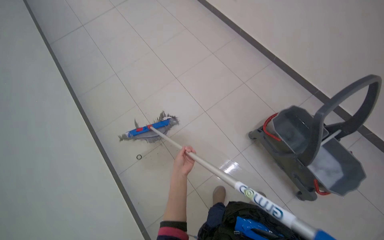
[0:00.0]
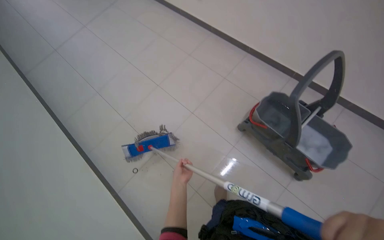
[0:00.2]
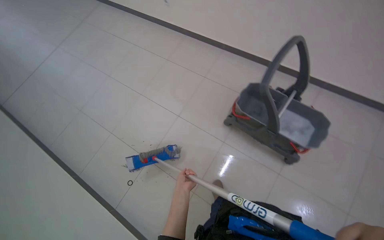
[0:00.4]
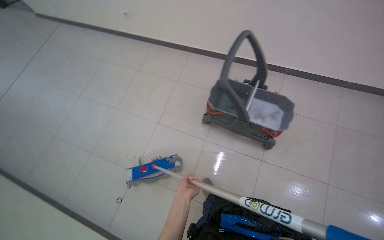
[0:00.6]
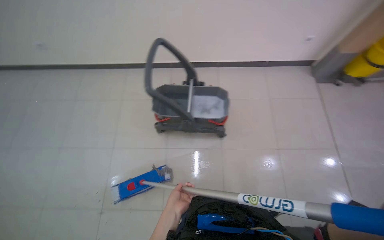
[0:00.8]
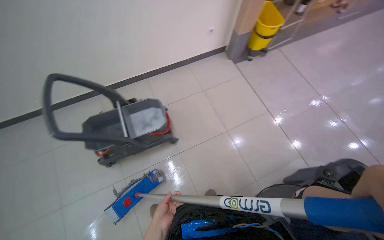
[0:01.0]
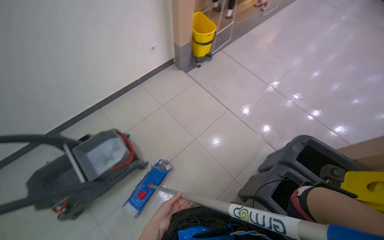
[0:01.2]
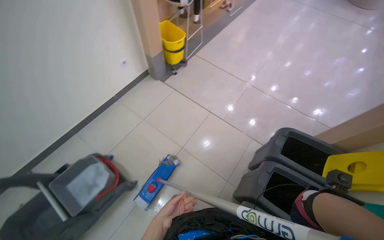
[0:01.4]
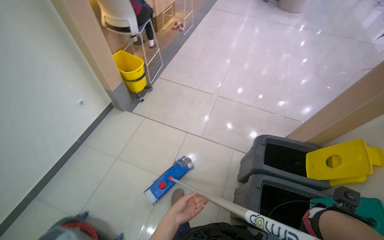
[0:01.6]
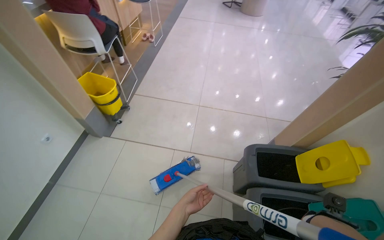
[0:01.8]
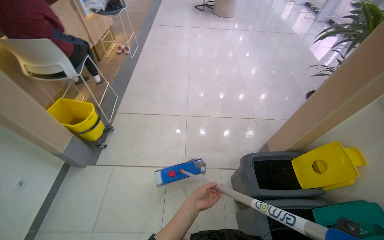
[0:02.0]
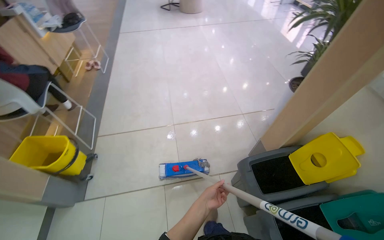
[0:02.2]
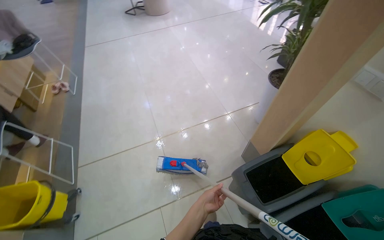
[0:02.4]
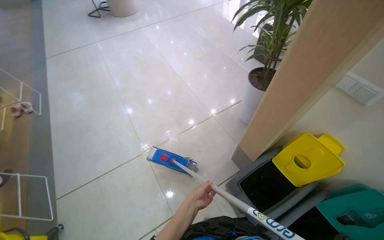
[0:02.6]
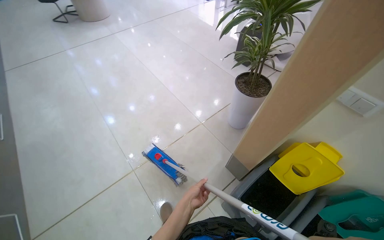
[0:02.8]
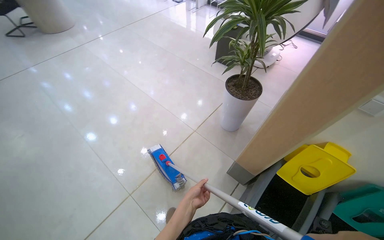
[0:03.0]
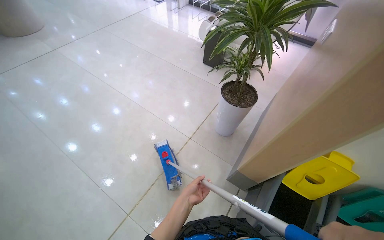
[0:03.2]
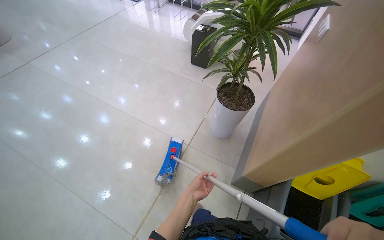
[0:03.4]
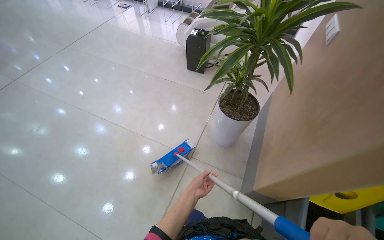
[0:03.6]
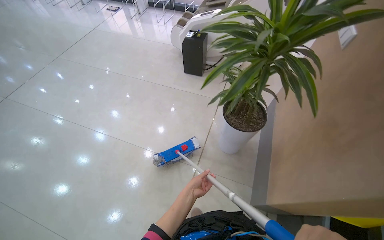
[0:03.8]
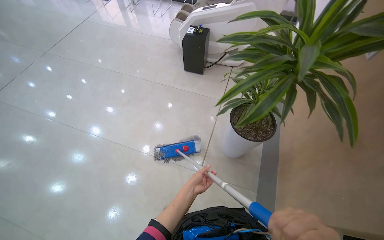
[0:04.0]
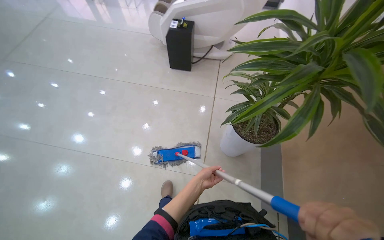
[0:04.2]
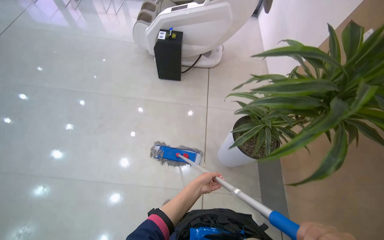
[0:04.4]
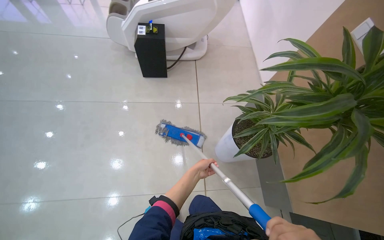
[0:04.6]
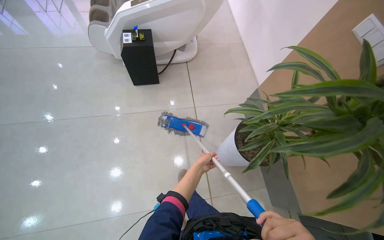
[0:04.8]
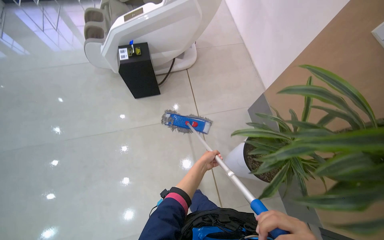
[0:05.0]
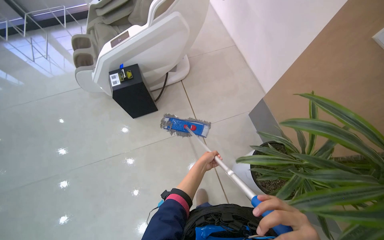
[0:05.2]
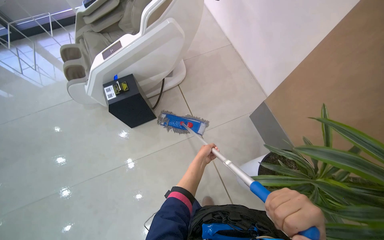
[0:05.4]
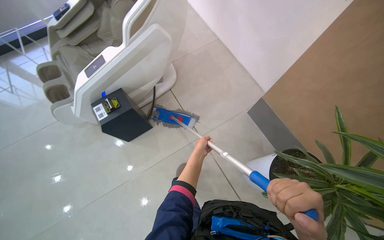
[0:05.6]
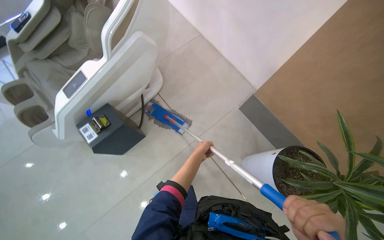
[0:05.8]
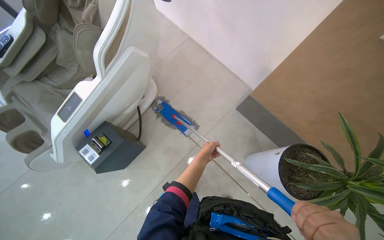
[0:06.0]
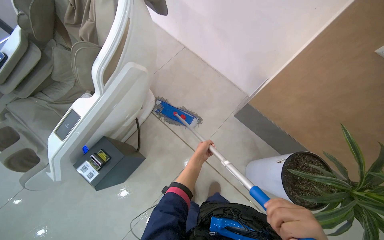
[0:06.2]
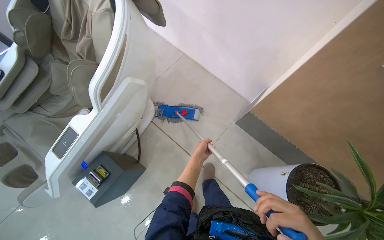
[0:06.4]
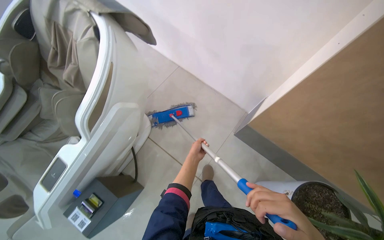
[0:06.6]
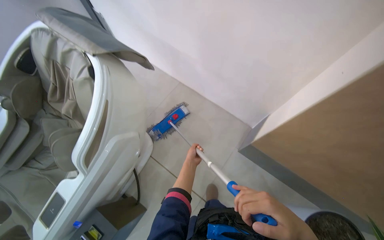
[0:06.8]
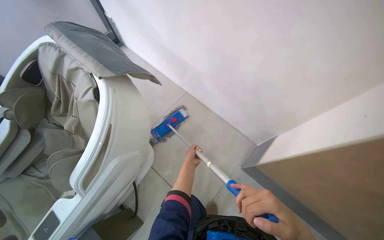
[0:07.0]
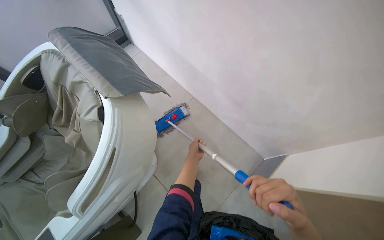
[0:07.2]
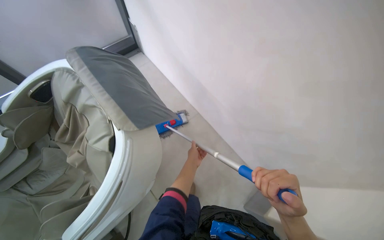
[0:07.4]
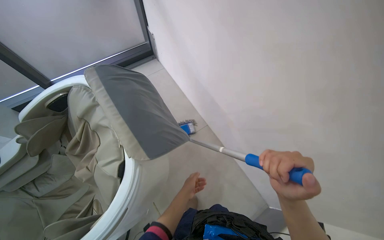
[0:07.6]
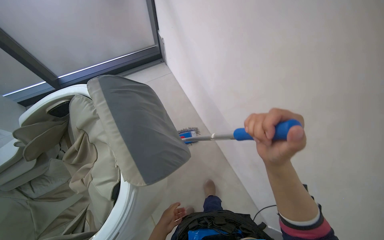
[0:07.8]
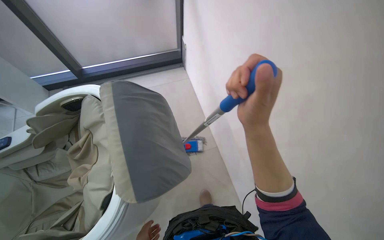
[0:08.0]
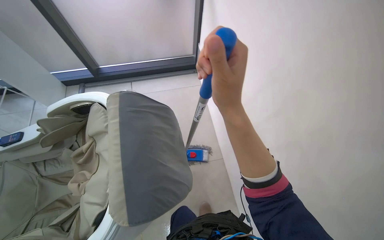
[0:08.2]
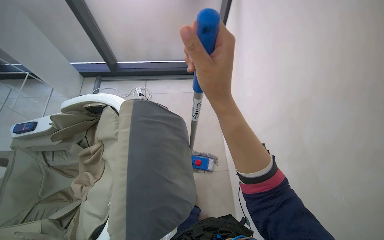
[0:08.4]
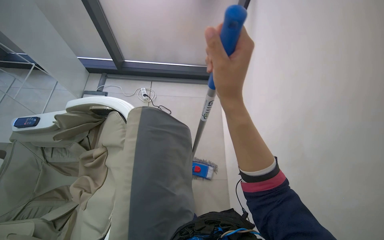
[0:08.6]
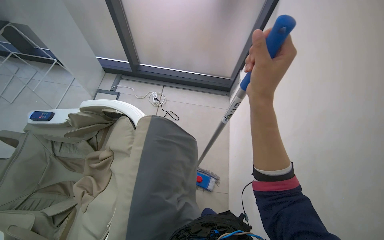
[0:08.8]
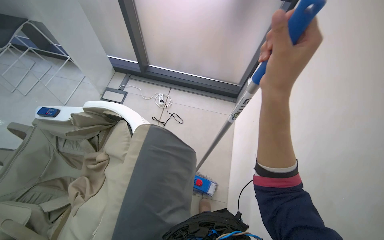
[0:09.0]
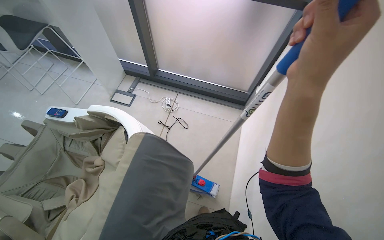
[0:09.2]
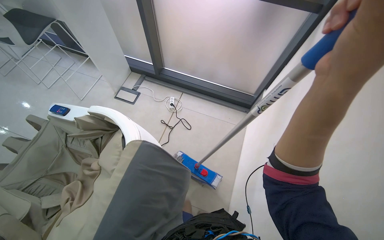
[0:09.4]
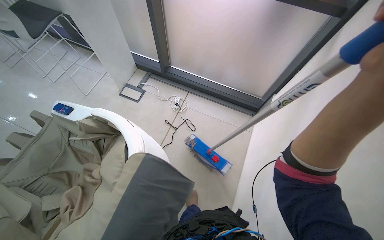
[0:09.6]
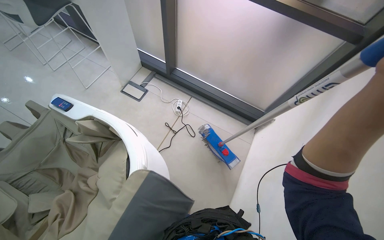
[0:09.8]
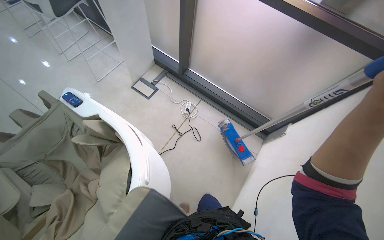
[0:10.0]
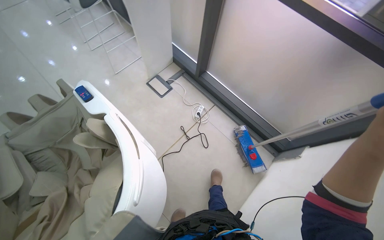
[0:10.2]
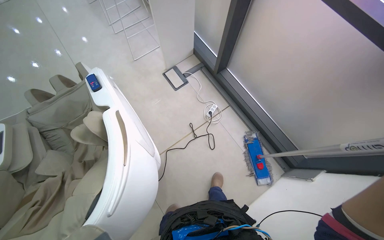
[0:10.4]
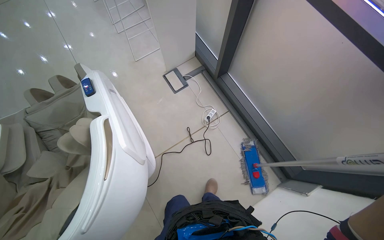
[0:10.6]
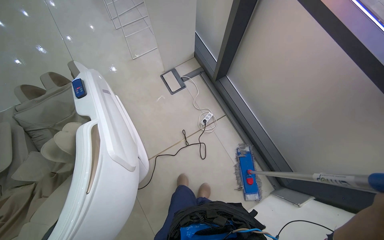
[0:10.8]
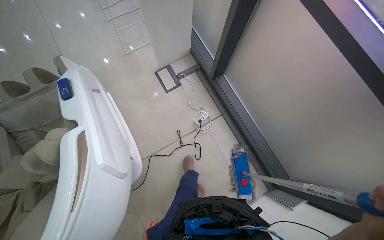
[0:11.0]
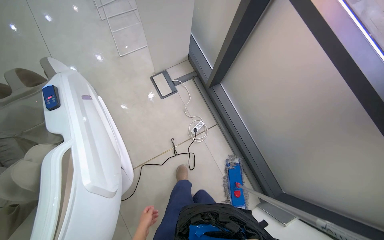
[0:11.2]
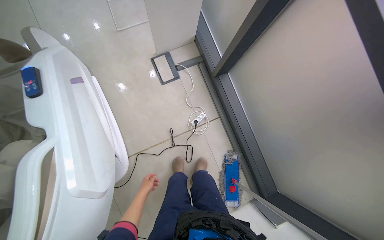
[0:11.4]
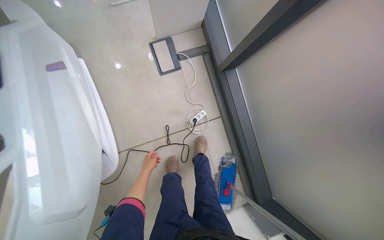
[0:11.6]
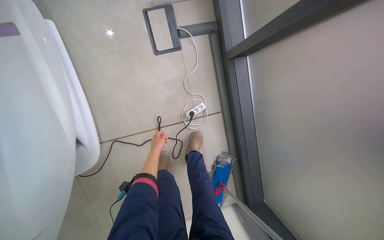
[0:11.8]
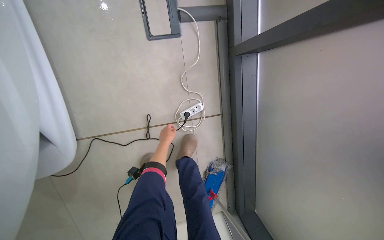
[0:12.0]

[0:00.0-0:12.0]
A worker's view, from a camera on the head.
Job: mopping floor.
The whole recording: Mopping tiled floor. The worker mops the tiled floor, moving chairs to clean underneath them.
0:00.0 to 0:01.6: The camera travels approximately 1 m. The wearer's head swings roughly 125 degrees to the right. The view tilts roughly 15 degrees upward.
0:01.6 to 0:03.0: The head travels about 1 m. The wearer's head swings roughly 70 degrees to the right.
0:03.0 to 0:04.4: The wearer moves roughly 1 m. The head turns to the right by roughly 40 degrees.
0:04.4 to 0:06.0: The camera travels some 1 m. The head rotates some 50 degrees to the right. The view tilts about 15 degrees downward.
0:06.0 to 0:07.6: The camera travels approximately 80 cm.
0:07.6 to 0:09.0: The head rotates about 45 degrees to the left.
0:09.0 to 0:10.4: The head travels approximately 50 cm. The wearer's head swings about 40 degrees to the left.
0:10.4 to 0:12.0: The camera is carried approximately 90 cm. The view tips downward by approximately 30 degrees. The scene turns approximately 30 degrees clockwise in the picture.

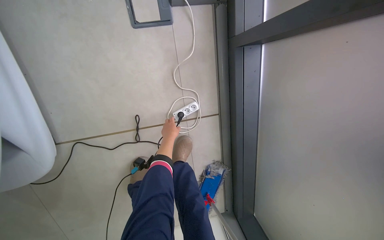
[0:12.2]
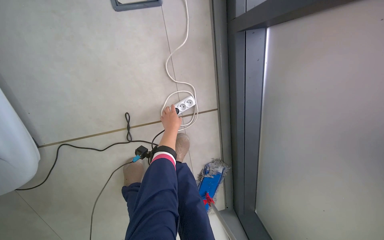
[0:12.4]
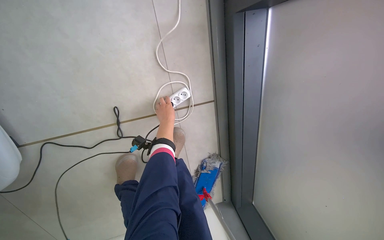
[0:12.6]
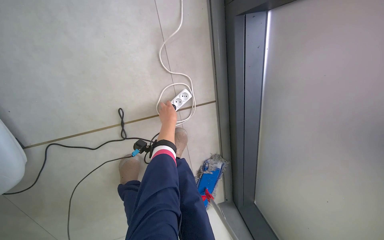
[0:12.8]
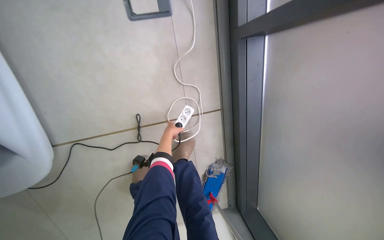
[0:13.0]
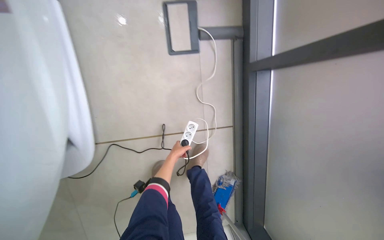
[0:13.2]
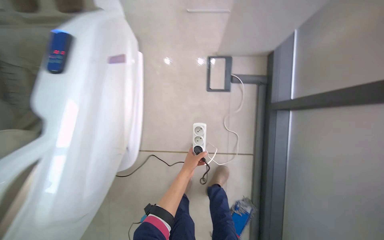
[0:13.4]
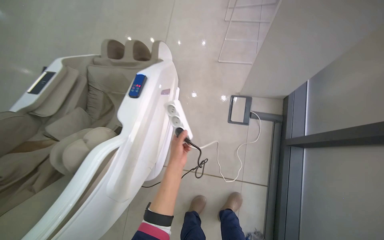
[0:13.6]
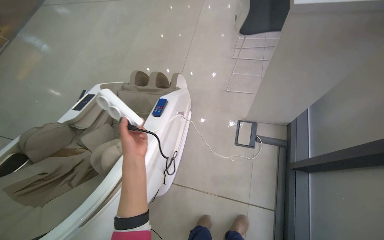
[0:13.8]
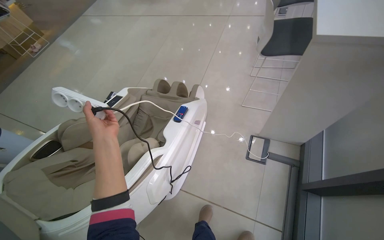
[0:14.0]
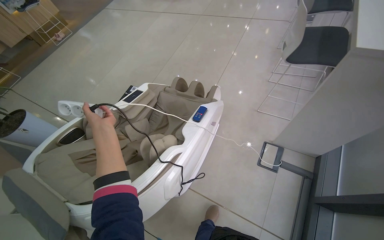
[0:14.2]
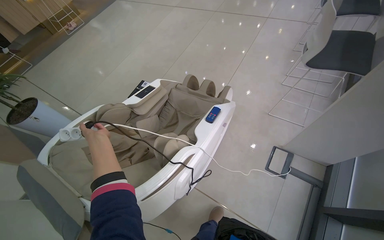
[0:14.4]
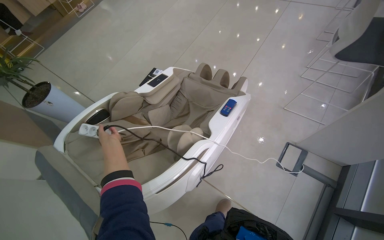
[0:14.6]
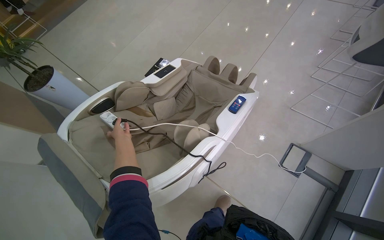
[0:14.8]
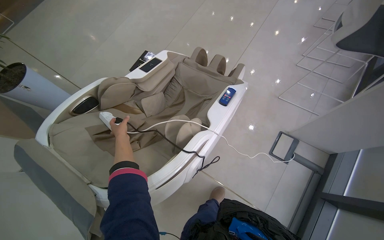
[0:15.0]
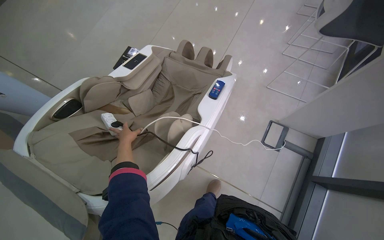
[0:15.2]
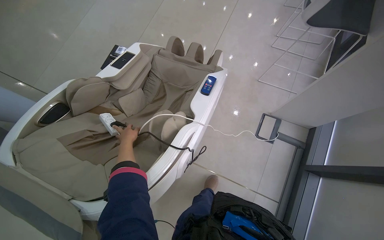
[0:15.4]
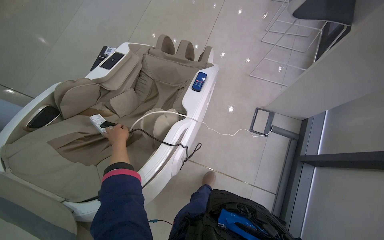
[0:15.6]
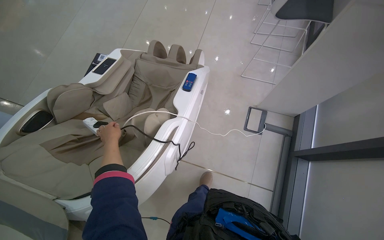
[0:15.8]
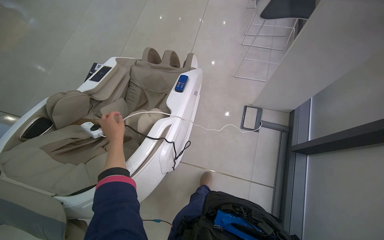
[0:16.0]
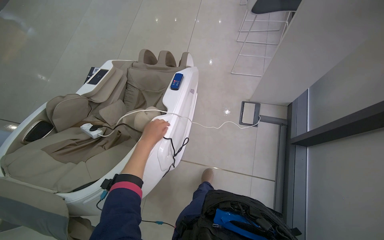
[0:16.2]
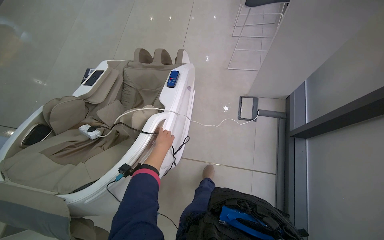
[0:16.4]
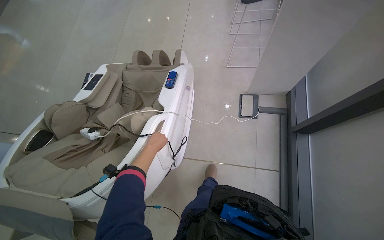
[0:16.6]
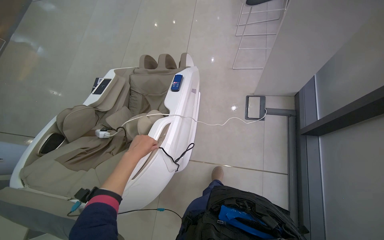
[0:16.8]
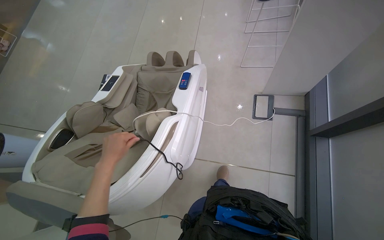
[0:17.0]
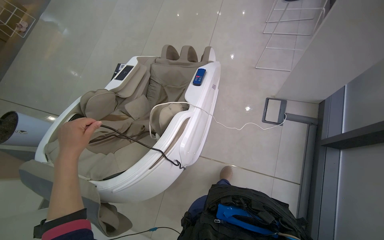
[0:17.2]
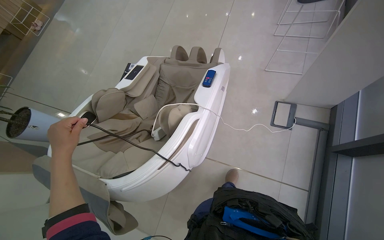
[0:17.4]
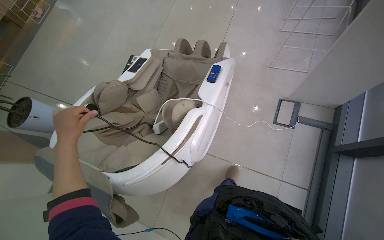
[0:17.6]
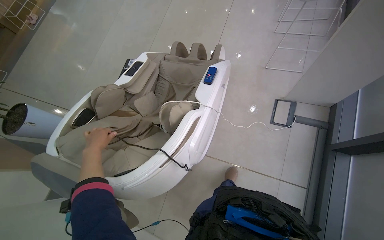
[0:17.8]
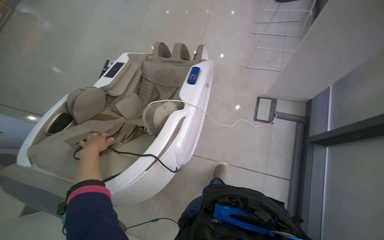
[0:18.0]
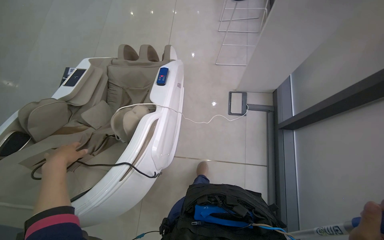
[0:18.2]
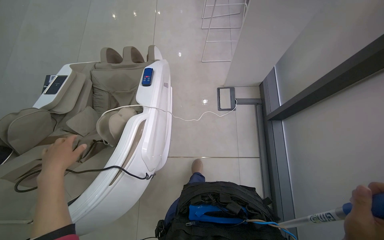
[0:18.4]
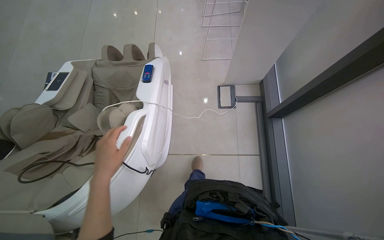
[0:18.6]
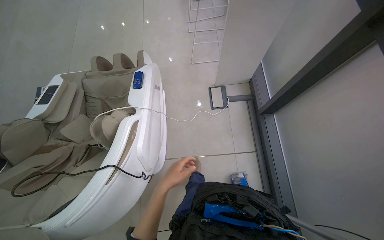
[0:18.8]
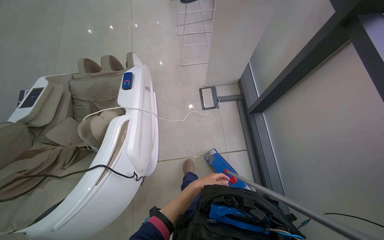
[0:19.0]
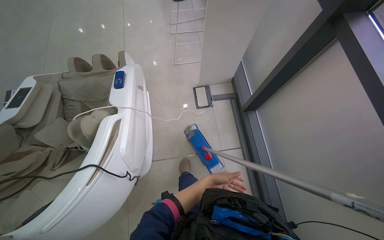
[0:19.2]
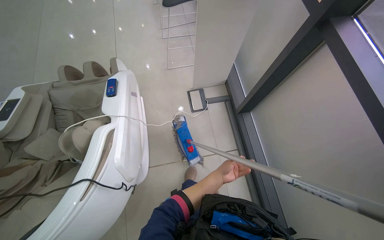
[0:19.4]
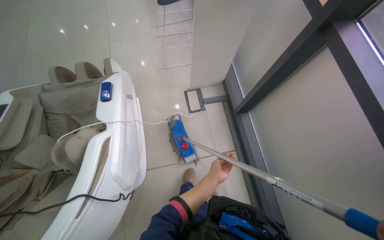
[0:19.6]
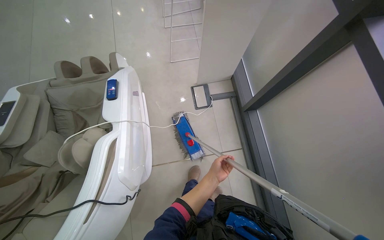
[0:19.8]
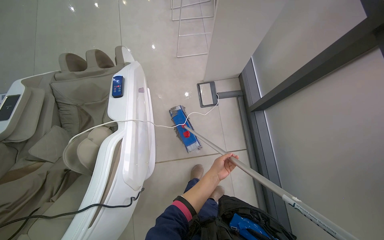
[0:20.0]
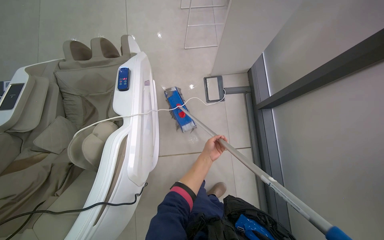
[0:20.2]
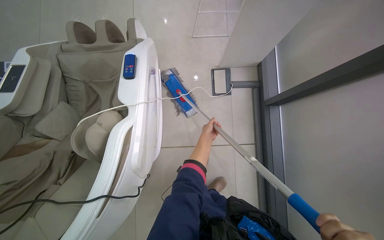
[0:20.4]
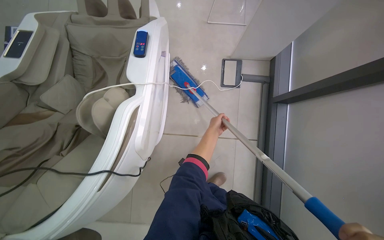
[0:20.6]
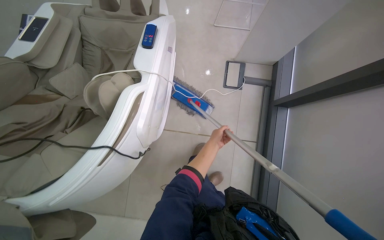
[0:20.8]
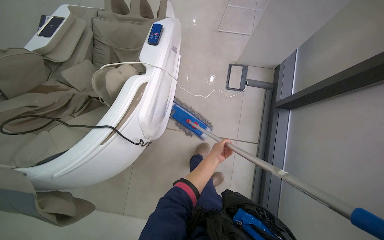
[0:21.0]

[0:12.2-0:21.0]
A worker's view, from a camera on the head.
Job: mopping floor.
The whole recording: Mopping tiled floor. The worker mops the tiled floor, moving chairs to clean underneath them.
0:12.2 to 0:13.6: The wearer moves roughly 60 cm. The head turns to the left by about 30 degrees. The camera pitches upward, by approximately 30 degrees.
0:13.6 to 0:15.2: The left hand travels to the left by roughly 60 cm.
0:15.2 to 0:16.6: The left hand heads to the right, covering about 30 cm.
0:16.6 to 0:18.0: The left hand moves to the left, approximately 30 cm.
0:18.0 to 0:19.6: The head turns to the right by some 30 degrees. The left hand shifts some 60 cm to the right.
